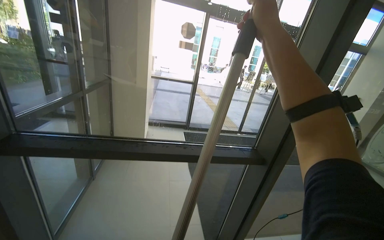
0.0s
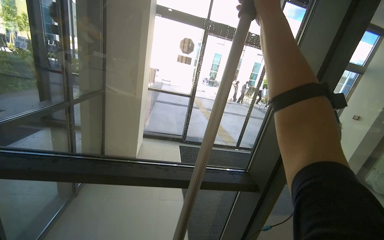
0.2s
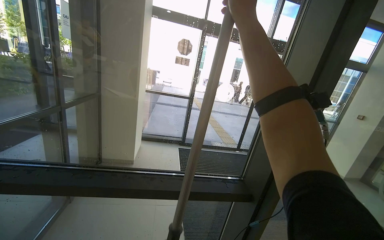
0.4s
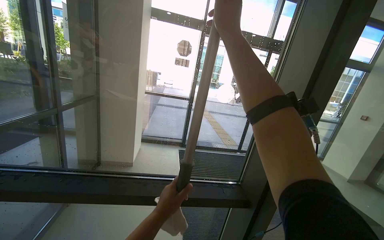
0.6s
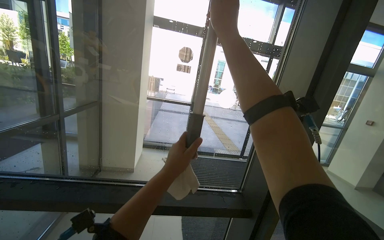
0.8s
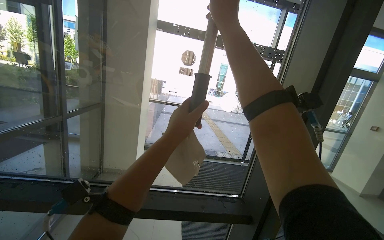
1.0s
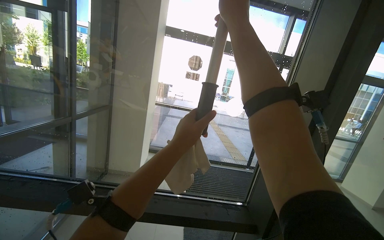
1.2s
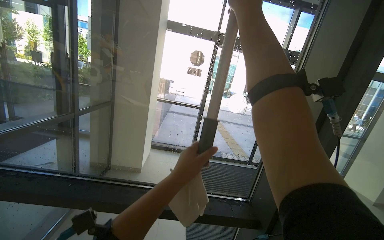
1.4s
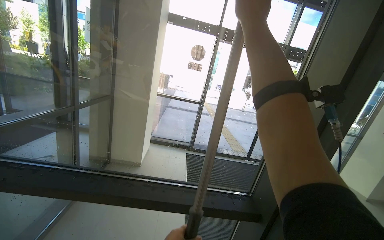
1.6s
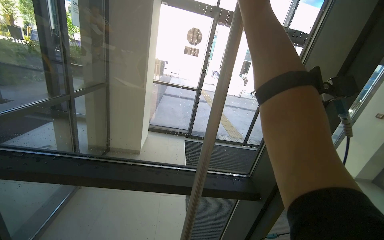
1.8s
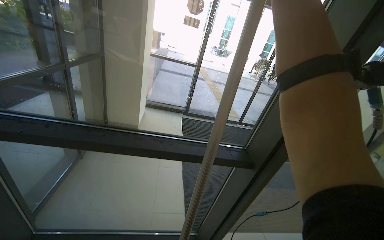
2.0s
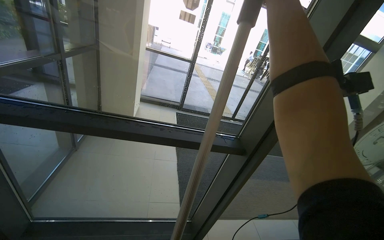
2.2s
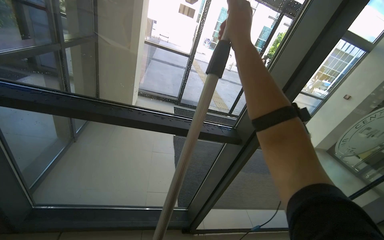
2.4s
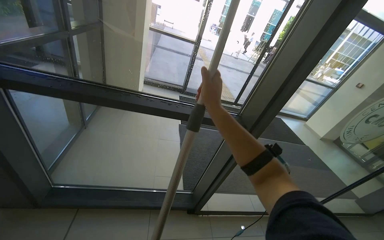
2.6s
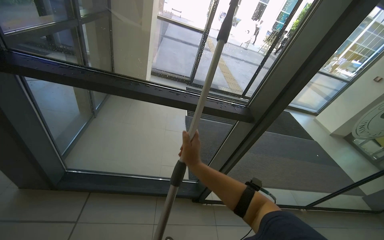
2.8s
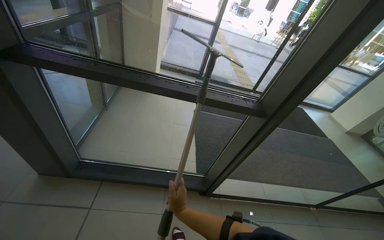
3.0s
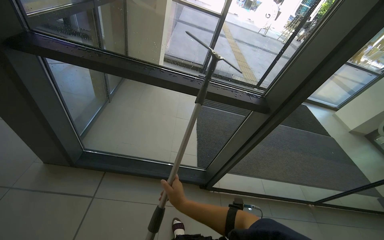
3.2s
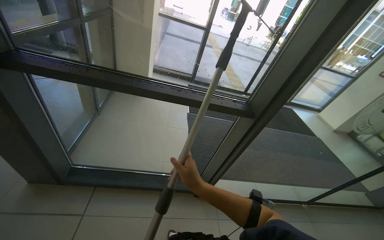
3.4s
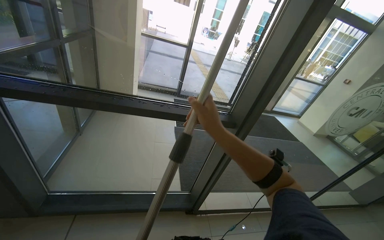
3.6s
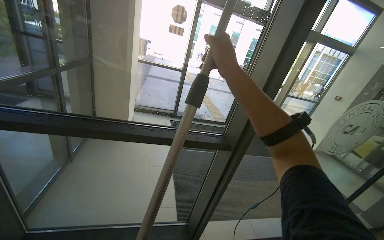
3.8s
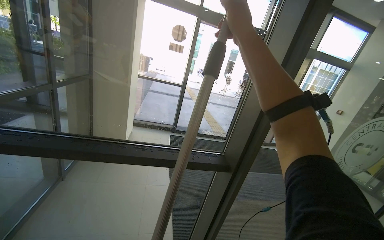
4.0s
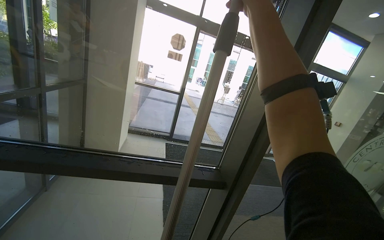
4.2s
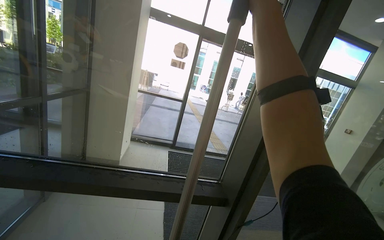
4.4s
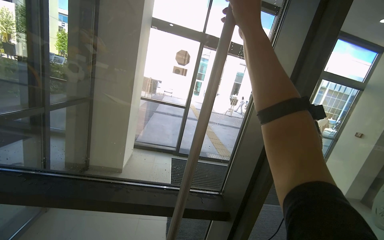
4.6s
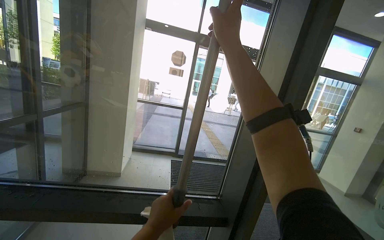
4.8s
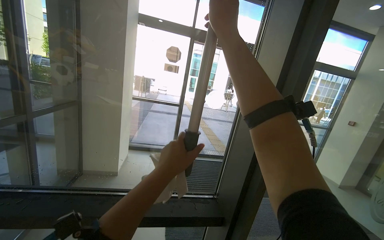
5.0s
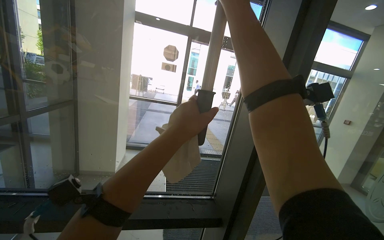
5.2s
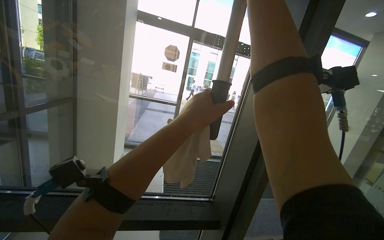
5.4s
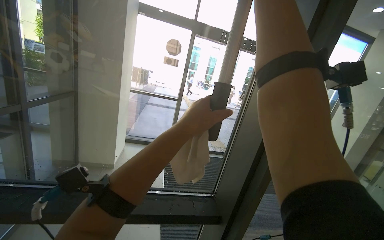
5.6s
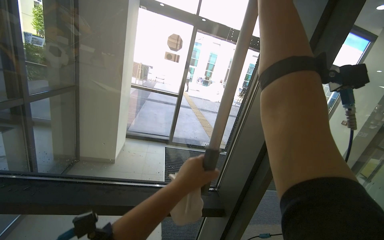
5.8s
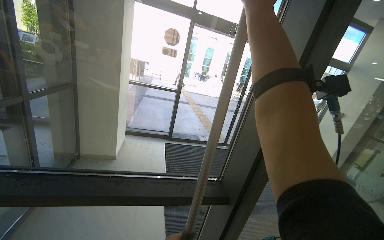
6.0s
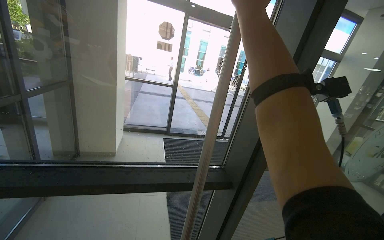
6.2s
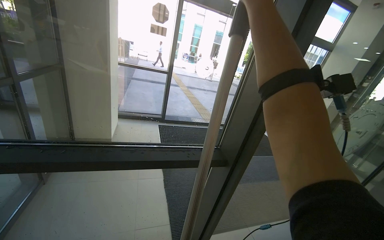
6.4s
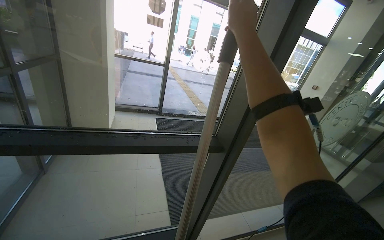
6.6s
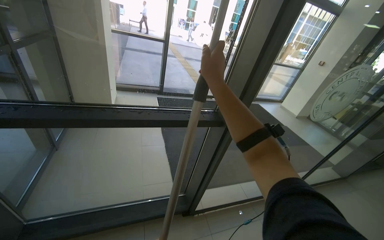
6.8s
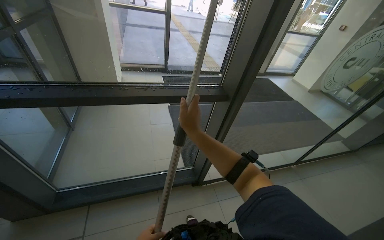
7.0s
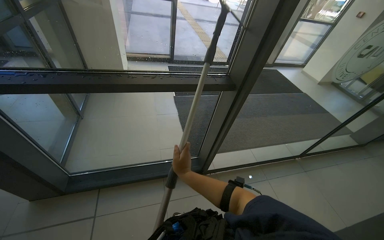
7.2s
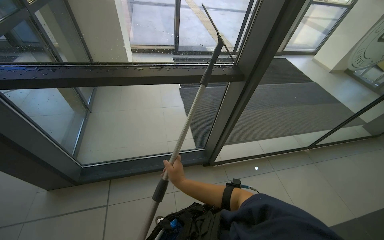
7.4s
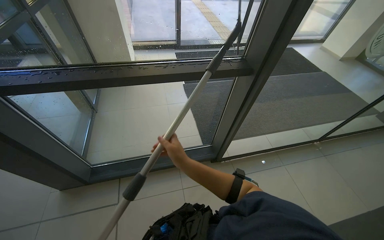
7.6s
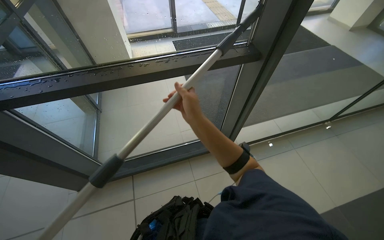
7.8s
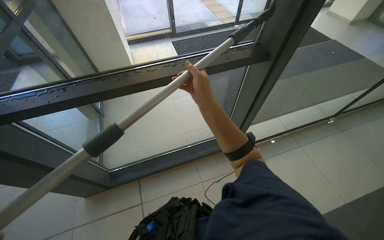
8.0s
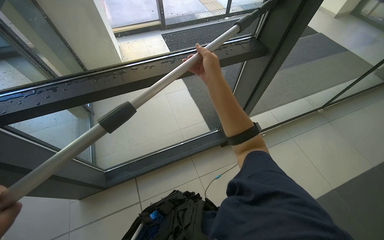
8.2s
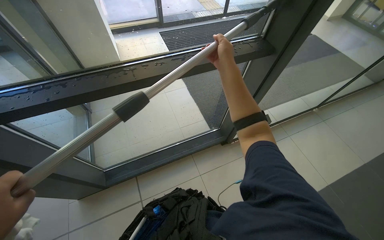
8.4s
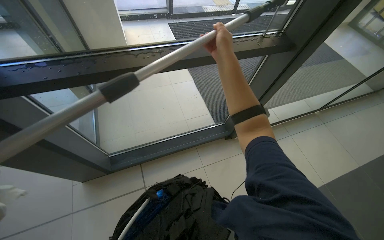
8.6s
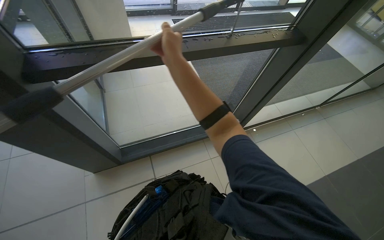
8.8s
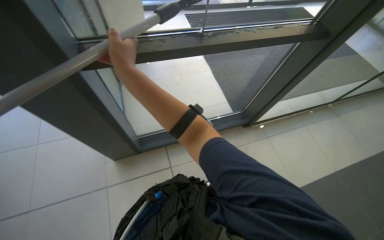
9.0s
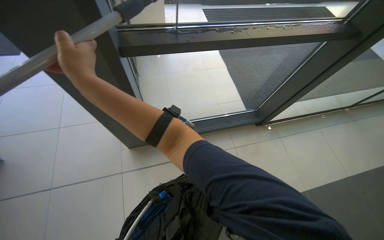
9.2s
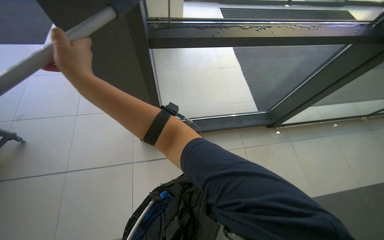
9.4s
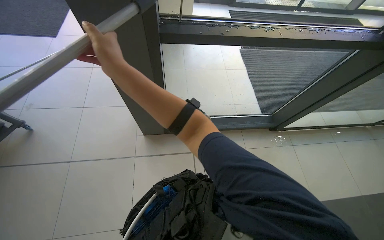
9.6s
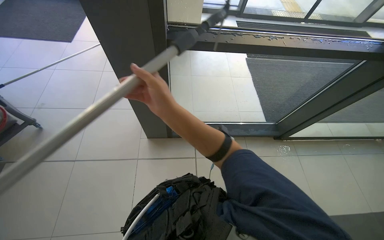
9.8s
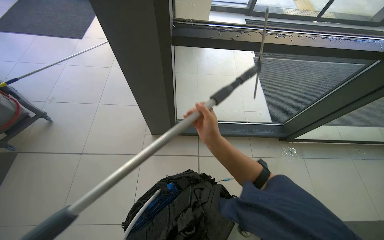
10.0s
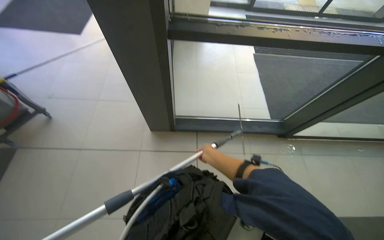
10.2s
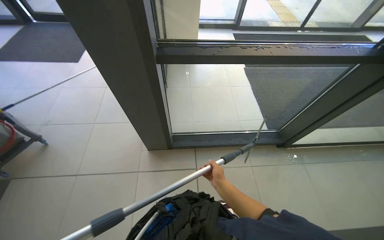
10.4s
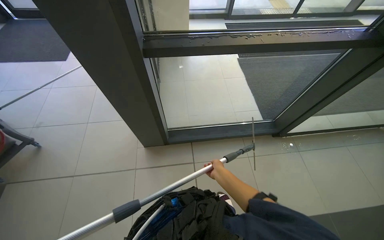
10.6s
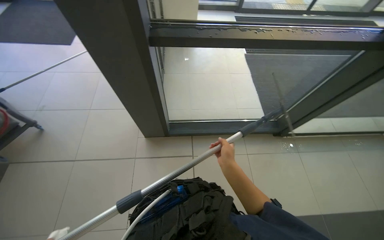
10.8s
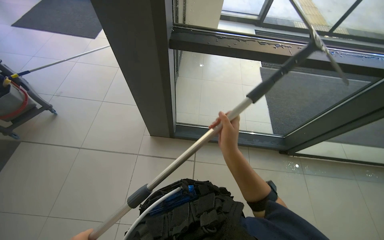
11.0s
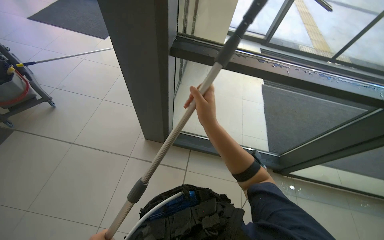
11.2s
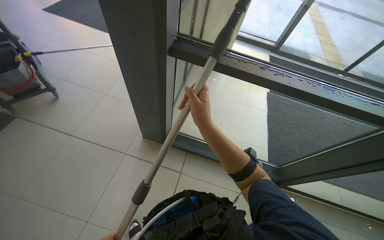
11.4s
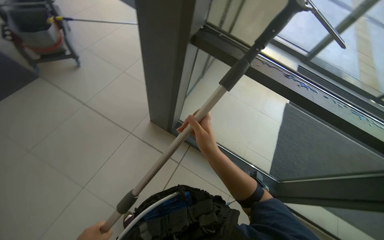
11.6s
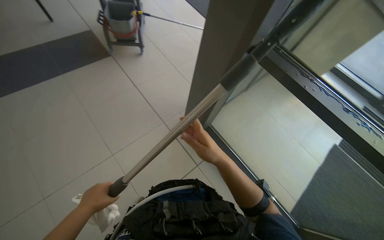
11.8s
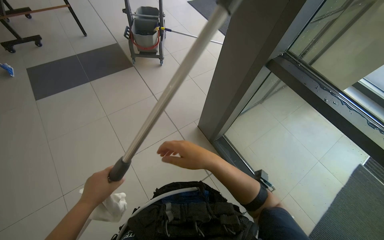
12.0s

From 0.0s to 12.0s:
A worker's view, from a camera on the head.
Job: cleaning windows.
The whole recording: Cleaning glass panels with squeegee. The worker cleans large glass panels using a squeegee and a cloth.
From 1.6s to 3.0s: The wearer looks approximately 25 degrees further downward.
From 3.0s to 4.4s: The wearer looks approximately 25 degrees further upward. The right hand goes roughly 90 cm up the picture and to the right.
From 6.0s to 7.6s: The view tips downward by roughly 35 degrees.
From 7.6s to 9.0s: The right hand moves to the left and up the picture, roughly 40 cm.
From 9.0s to 10.4s: The right hand shifts roughly 40 cm down the picture.
From 10.4s to 12.0s: The head turns to the left by approximately 60 degrees.

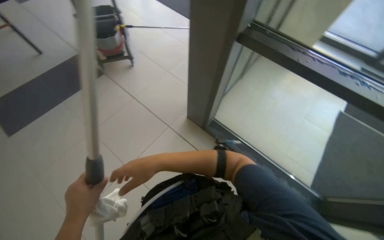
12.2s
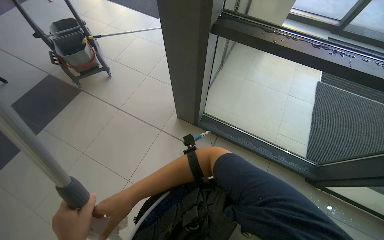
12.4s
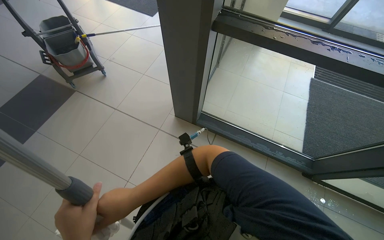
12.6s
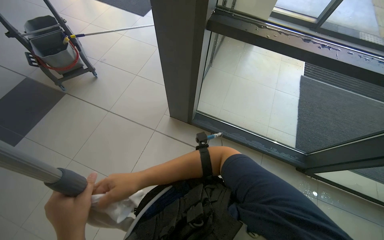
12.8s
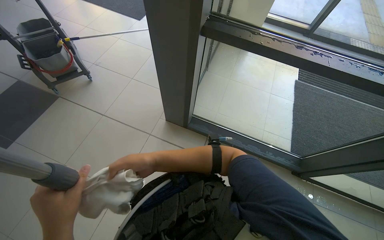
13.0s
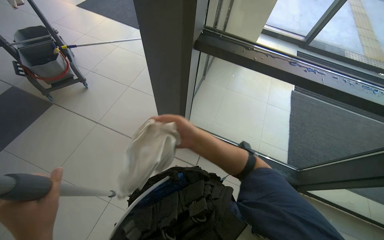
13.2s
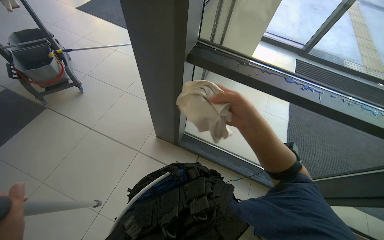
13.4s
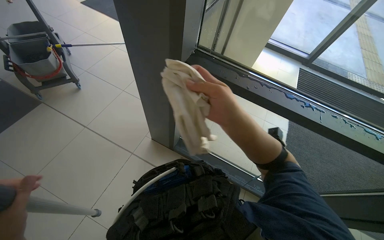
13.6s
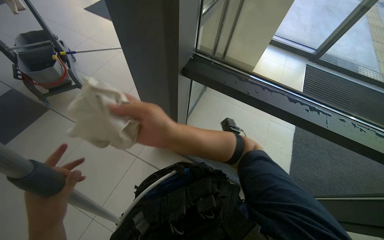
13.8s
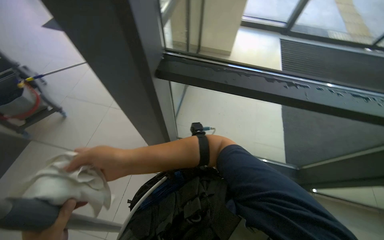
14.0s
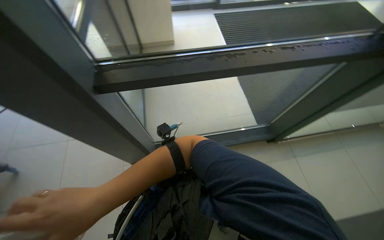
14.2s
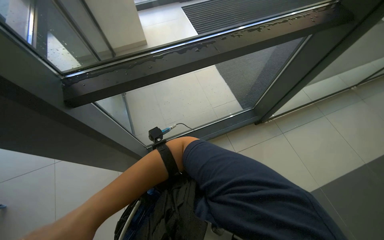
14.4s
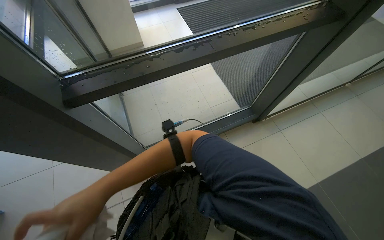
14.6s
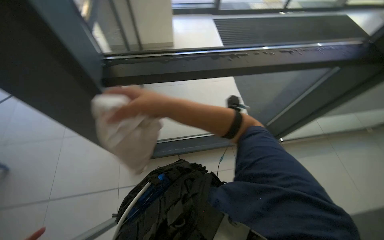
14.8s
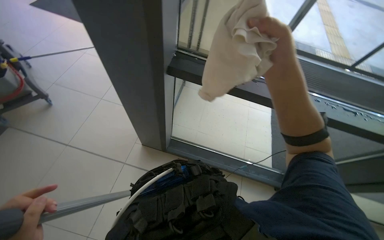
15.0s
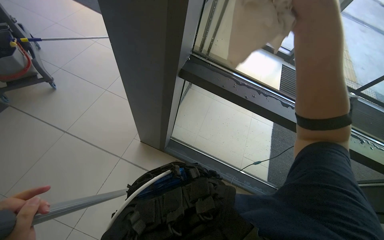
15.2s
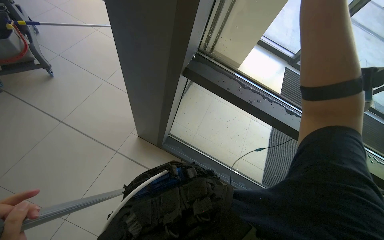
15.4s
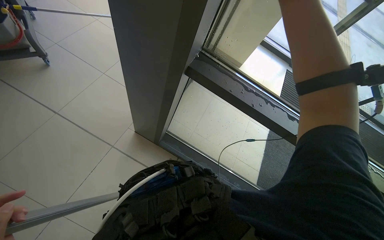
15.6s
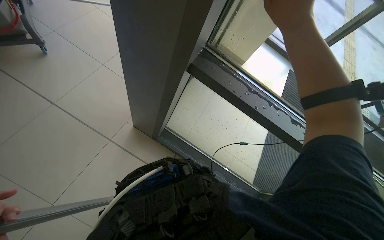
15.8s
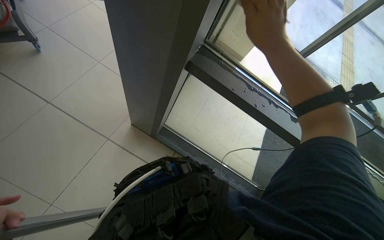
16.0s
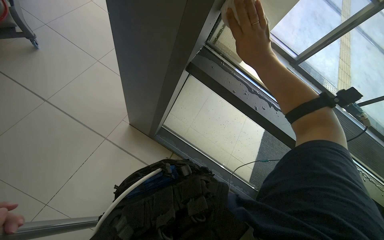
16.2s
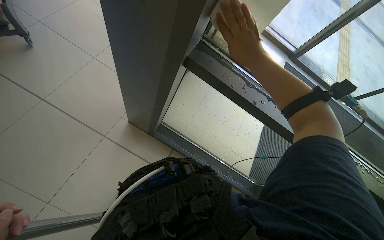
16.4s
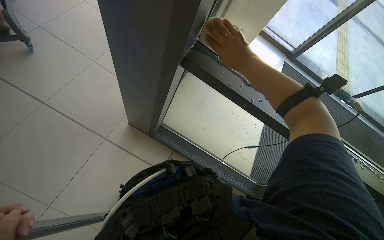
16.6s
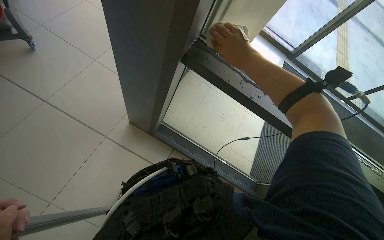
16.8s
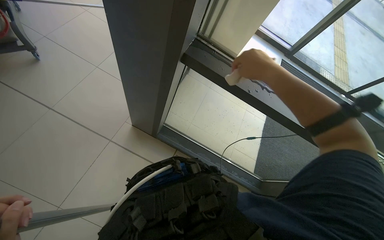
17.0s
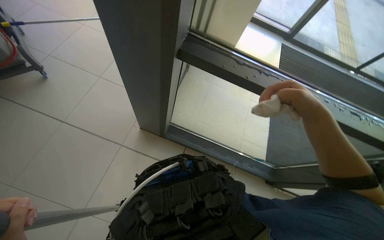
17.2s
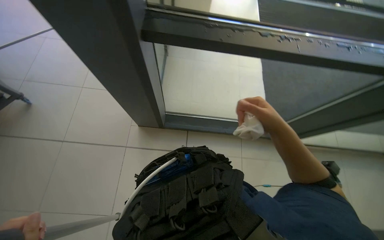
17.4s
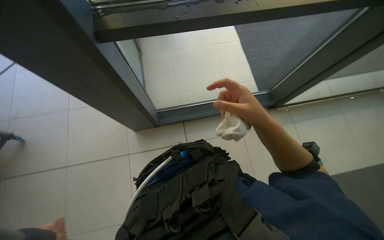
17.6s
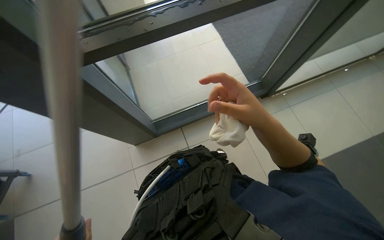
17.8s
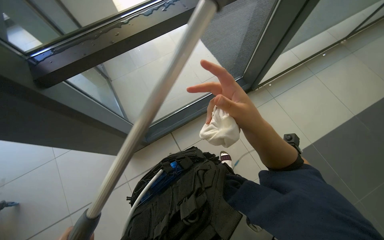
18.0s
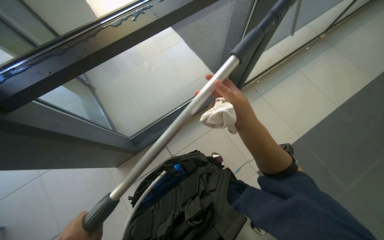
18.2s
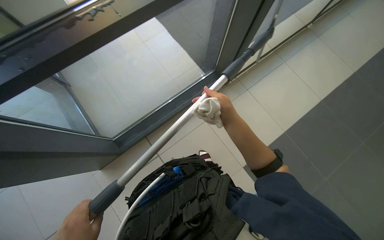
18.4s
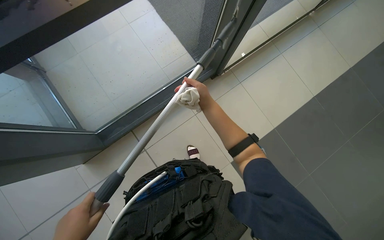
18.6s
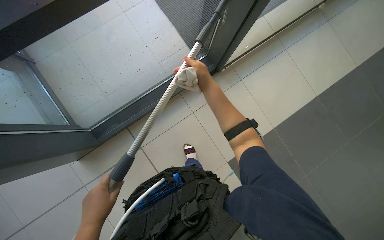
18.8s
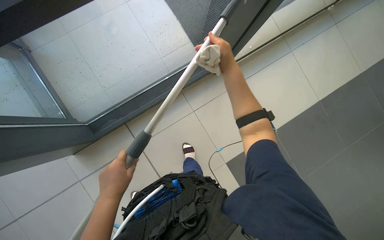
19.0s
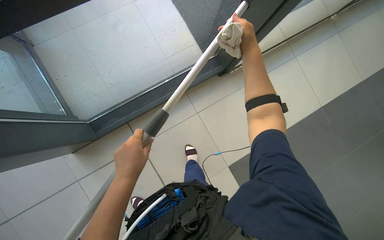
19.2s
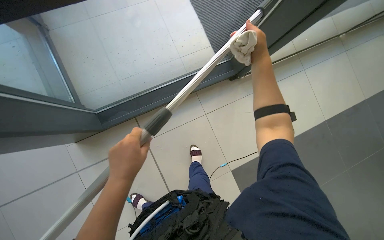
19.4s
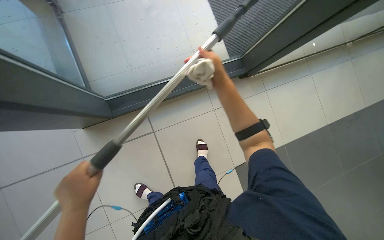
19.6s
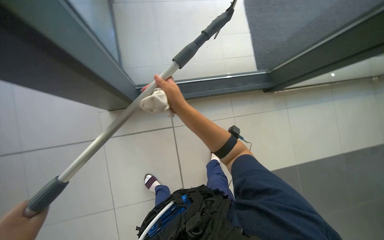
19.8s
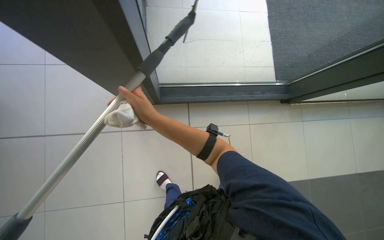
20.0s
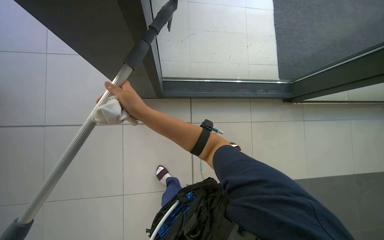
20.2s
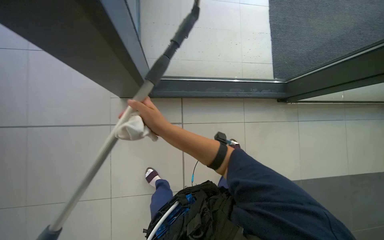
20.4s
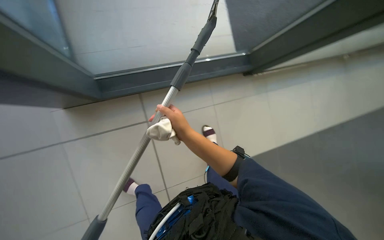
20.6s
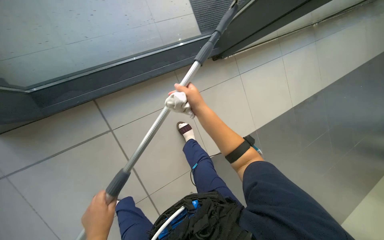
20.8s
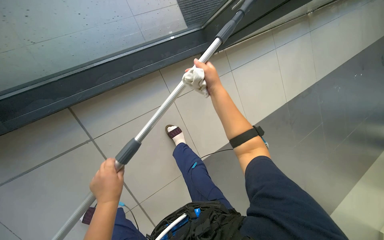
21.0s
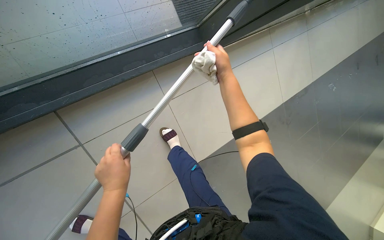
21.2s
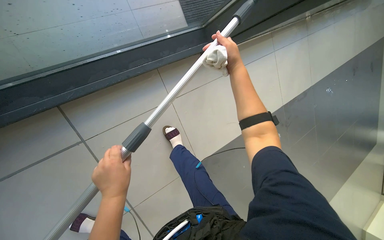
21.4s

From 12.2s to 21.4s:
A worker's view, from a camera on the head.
Job: cleaning windows.
The whole recording: Cleaning glass panels with squeegee. The worker cleans large glass panels using a squeegee and a cloth.
From 12.2s to 13.8s: The right hand moves up the picture, approximately 20 cm, and goes to the right and returns, roughly 30 cm each way.
From 16.8s to 18.4s: The scene turns about 65 degrees counterclockwise in the picture.
From 18.4s to 19.8s: The right hand moves left and right over roughly 25 cm, changing direction 2 times.
